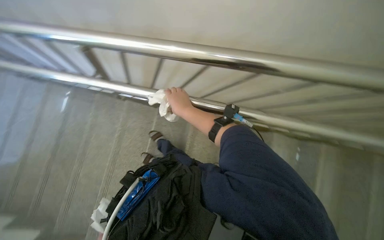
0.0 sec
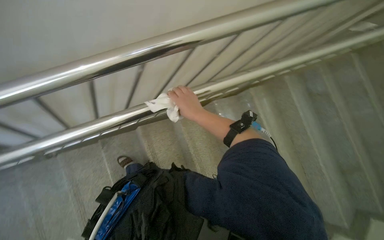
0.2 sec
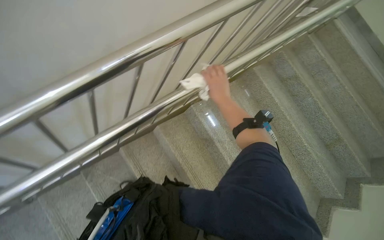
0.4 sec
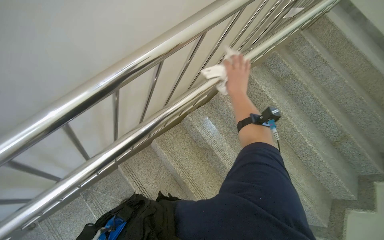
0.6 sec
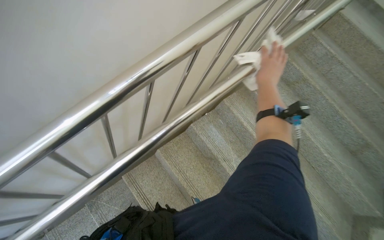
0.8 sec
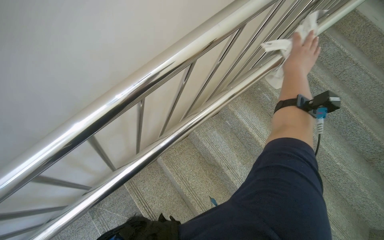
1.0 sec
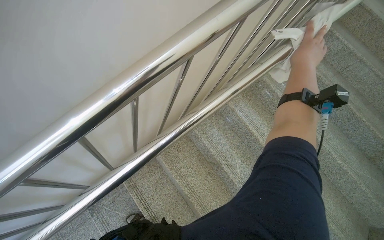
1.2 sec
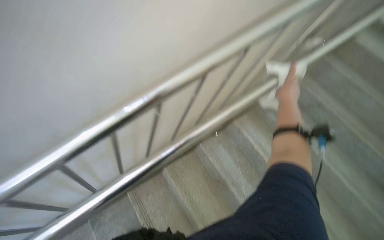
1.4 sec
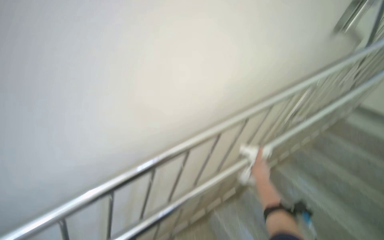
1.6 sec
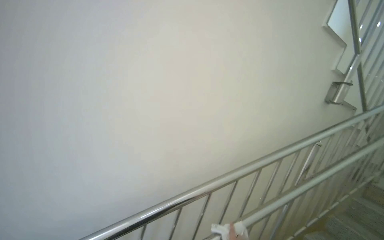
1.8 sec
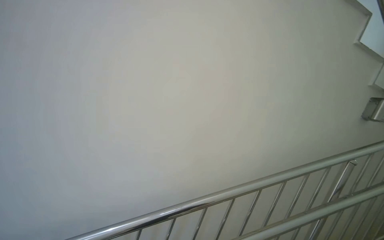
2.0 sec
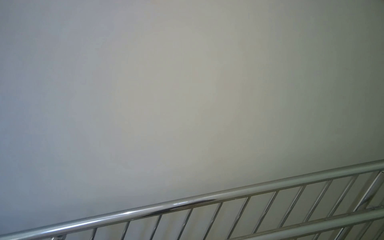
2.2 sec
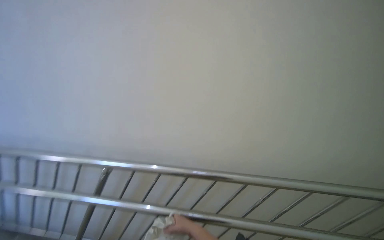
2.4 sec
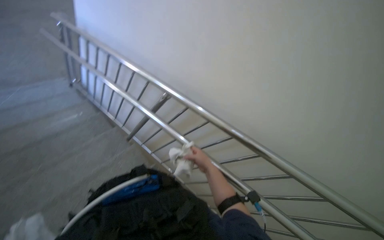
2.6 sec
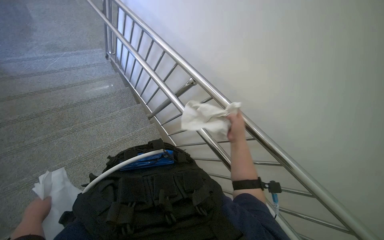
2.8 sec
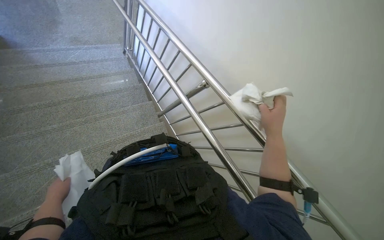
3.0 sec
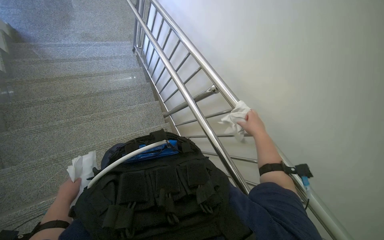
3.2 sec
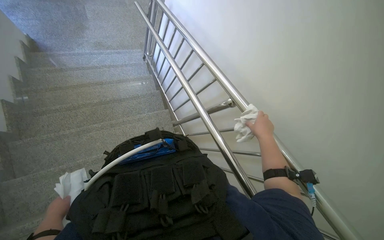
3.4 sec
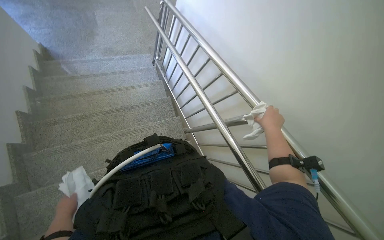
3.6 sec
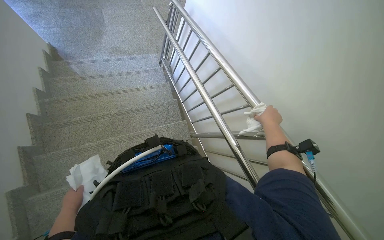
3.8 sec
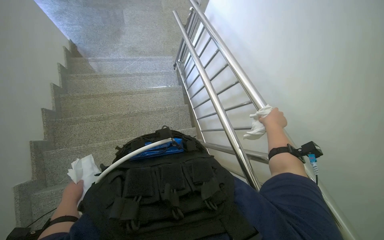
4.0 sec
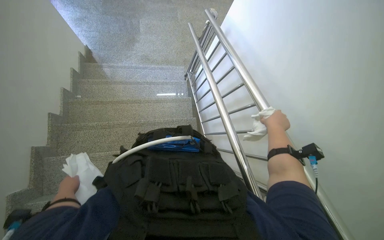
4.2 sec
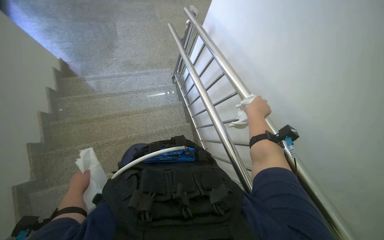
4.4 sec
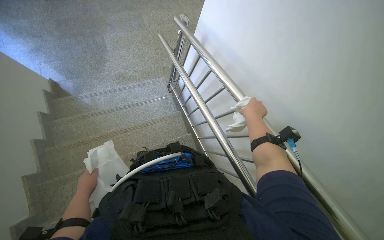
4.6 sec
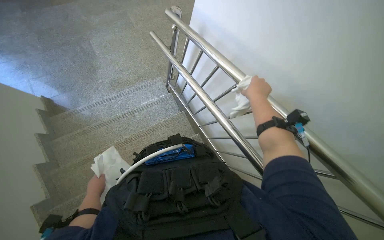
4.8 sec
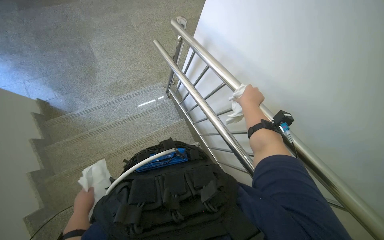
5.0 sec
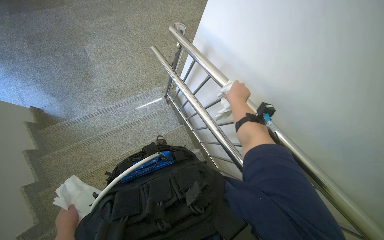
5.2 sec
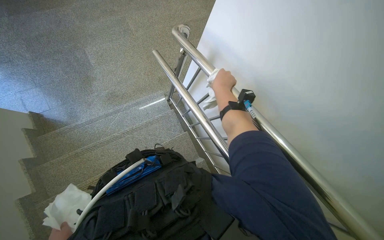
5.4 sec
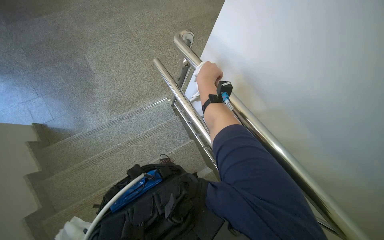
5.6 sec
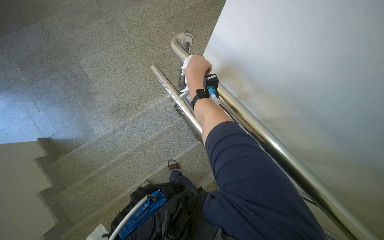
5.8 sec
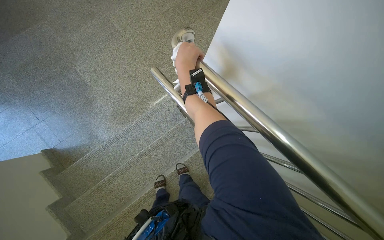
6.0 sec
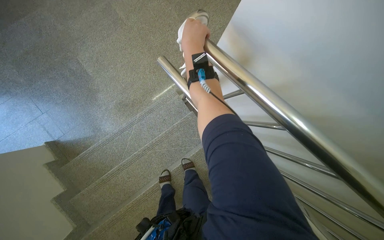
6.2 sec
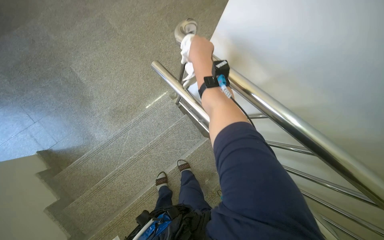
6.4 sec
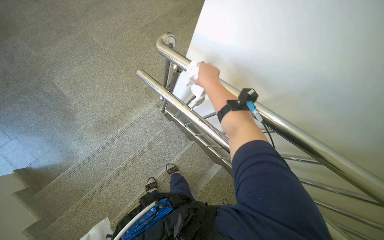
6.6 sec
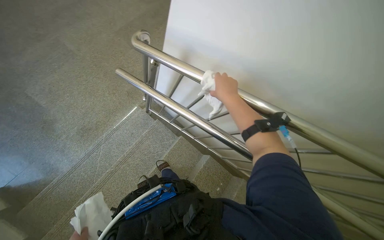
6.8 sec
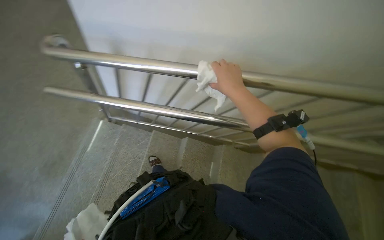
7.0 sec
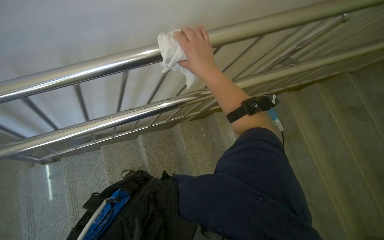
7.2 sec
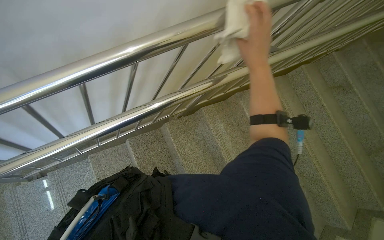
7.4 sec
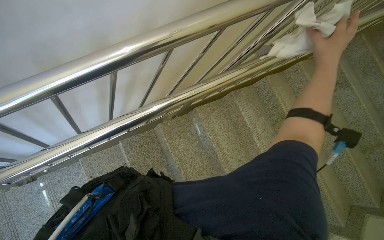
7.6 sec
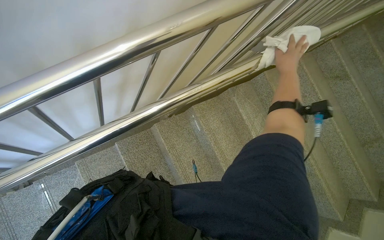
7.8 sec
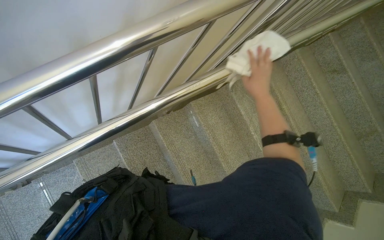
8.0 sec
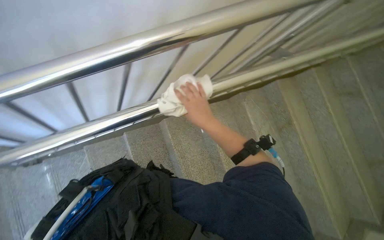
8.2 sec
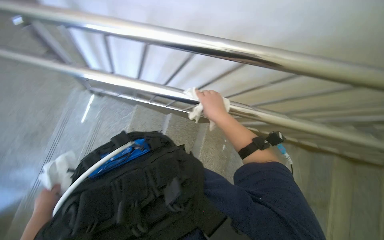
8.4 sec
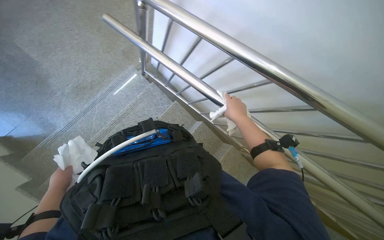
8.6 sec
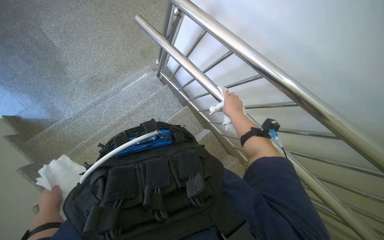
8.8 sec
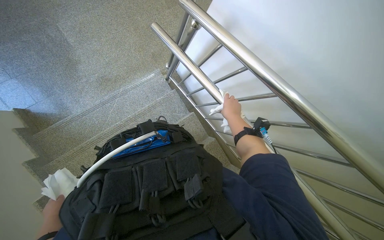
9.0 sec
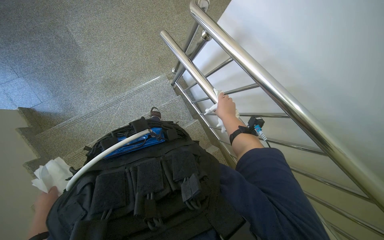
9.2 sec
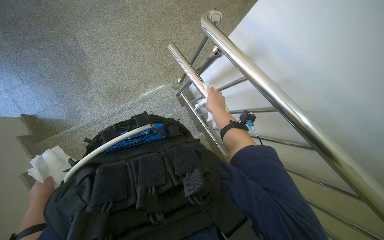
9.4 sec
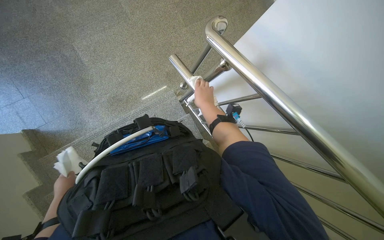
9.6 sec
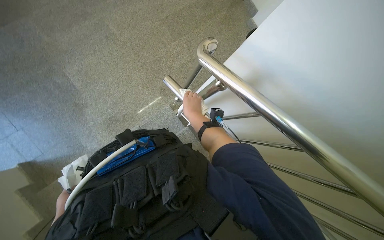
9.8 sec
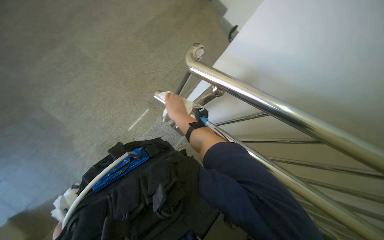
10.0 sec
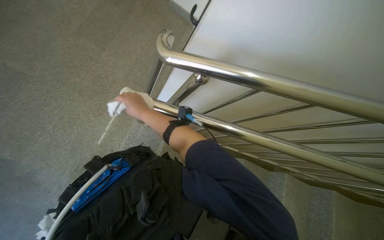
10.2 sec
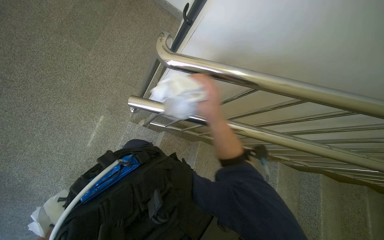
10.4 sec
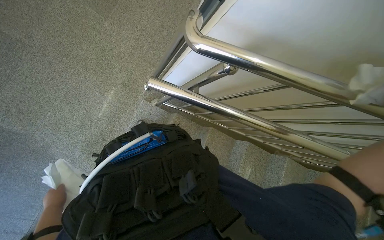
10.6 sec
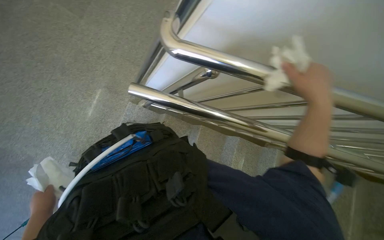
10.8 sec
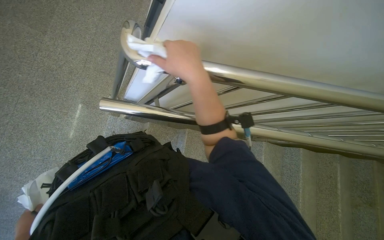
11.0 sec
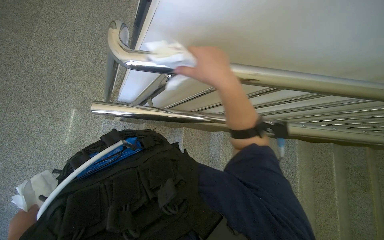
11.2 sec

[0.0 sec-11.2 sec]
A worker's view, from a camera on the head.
Job: wiping surfaces.
The whole recording: Wiping metal stair railing. The worker wipes the metal handrail of the stairs with a cloth.
0.0 sec to 1.6 sec: The camera pitches upward, by about 25 degrees. The right hand is displaced to the right by roughly 40 cm.
3.2 sec to 4.8 sec: The camera travels roughly 80 cm.
4.8 sec to 6.4 sec: The head travels roughly 70 cm.
6.4 sec to 8.0 sec: The wearer looks approximately 55 degrees further to the right. The wearer looks approximately 15 degrees further downward.
8.0 sec to 9.6 sec: The right hand moves left and right over approximately 15 cm, changing direction 2 times.
9.6 sec to 11.2 sec: The head rotates about 50 degrees to the right.

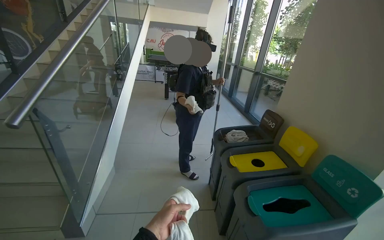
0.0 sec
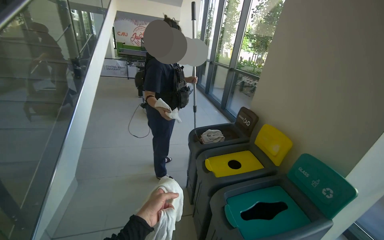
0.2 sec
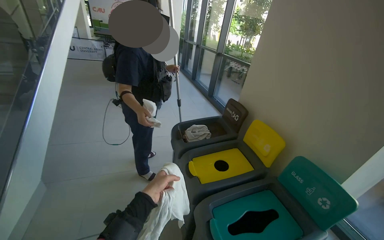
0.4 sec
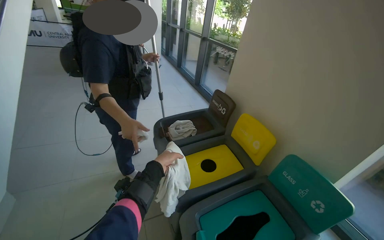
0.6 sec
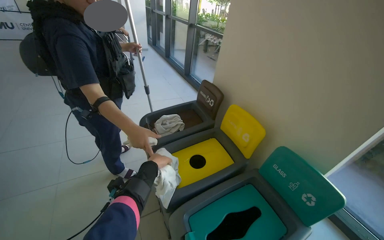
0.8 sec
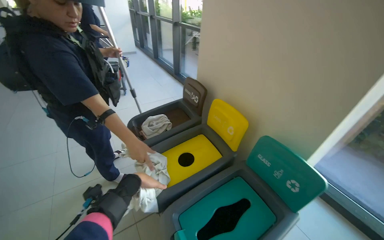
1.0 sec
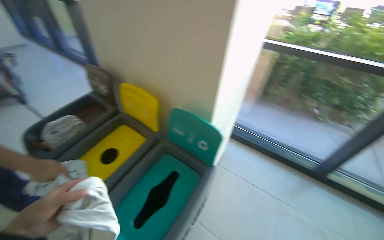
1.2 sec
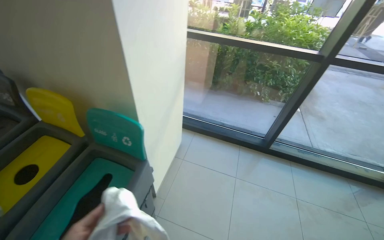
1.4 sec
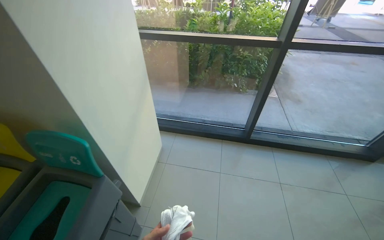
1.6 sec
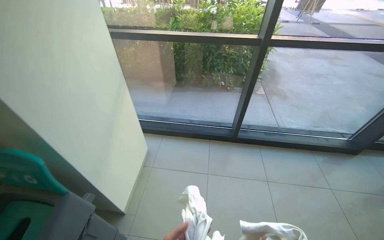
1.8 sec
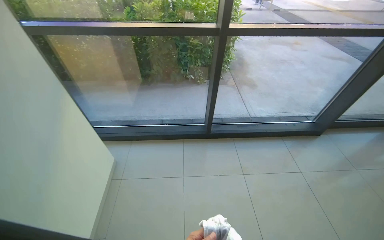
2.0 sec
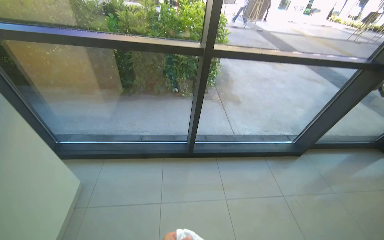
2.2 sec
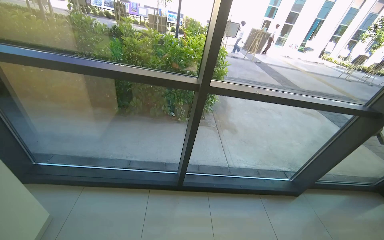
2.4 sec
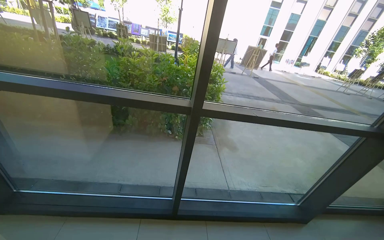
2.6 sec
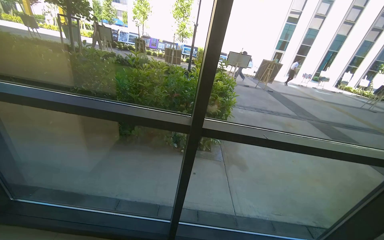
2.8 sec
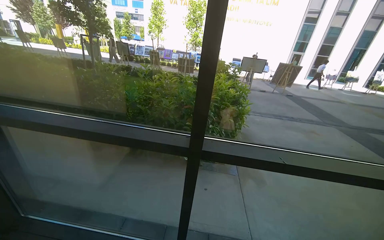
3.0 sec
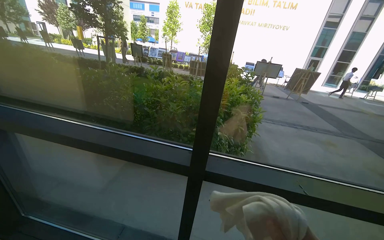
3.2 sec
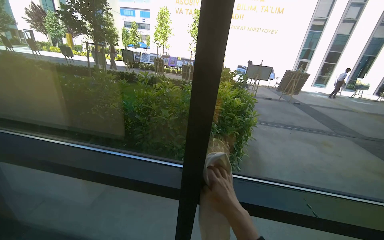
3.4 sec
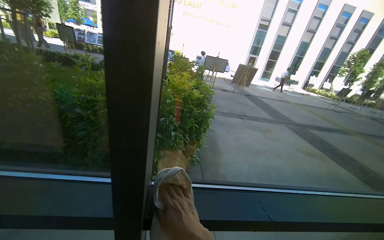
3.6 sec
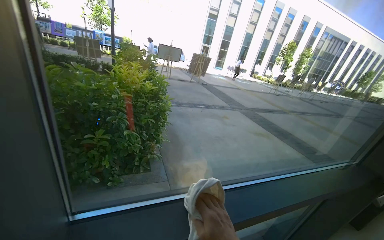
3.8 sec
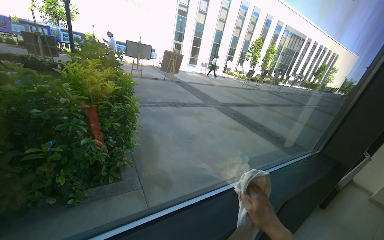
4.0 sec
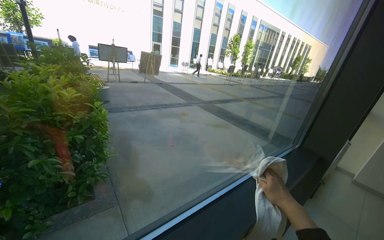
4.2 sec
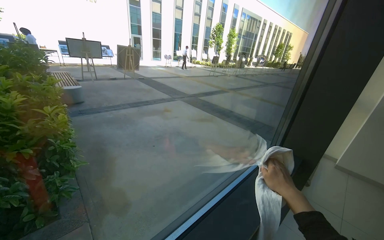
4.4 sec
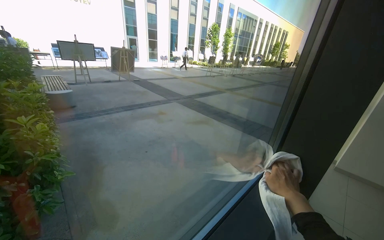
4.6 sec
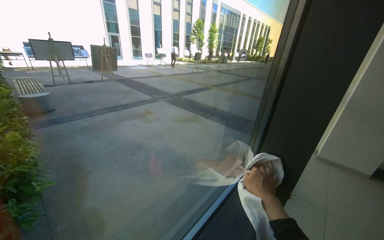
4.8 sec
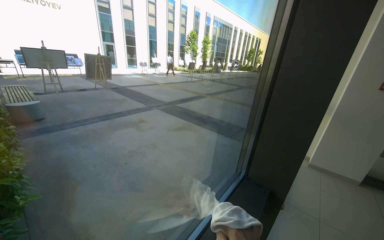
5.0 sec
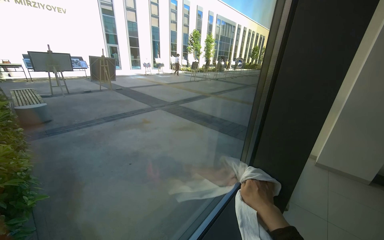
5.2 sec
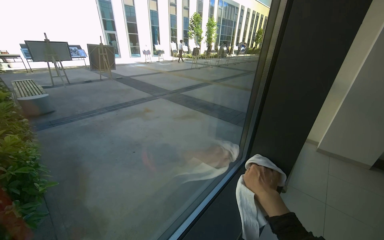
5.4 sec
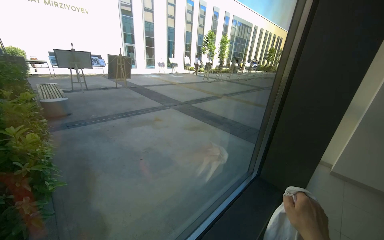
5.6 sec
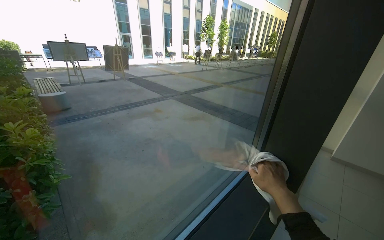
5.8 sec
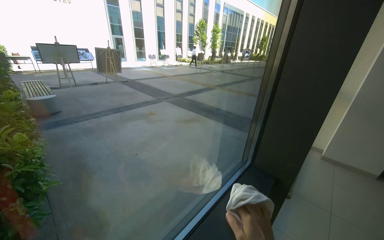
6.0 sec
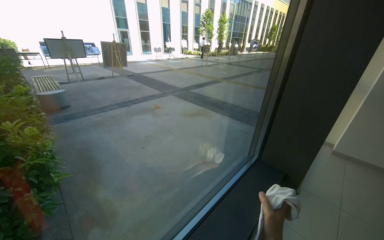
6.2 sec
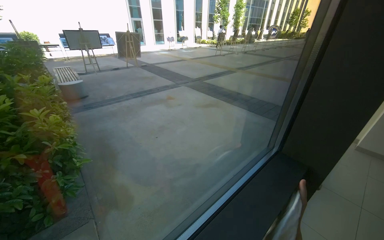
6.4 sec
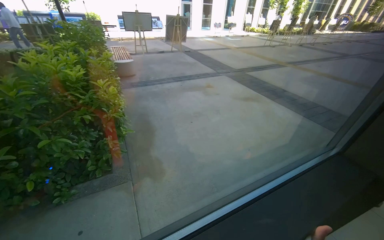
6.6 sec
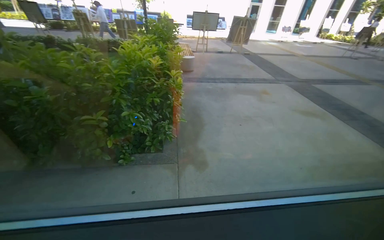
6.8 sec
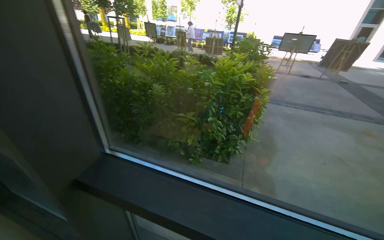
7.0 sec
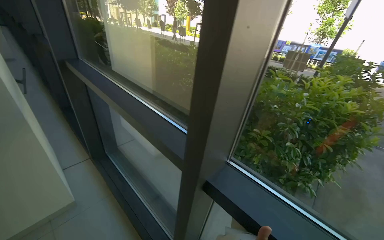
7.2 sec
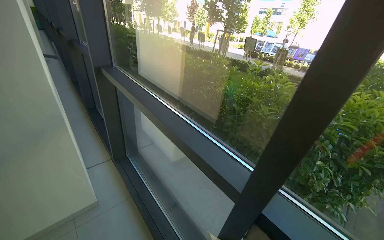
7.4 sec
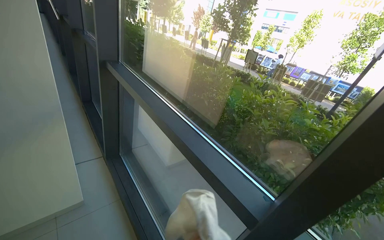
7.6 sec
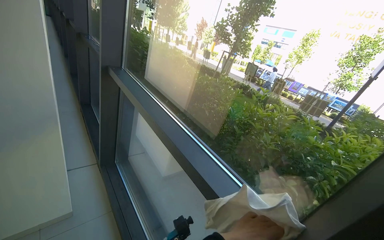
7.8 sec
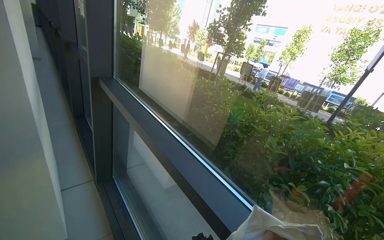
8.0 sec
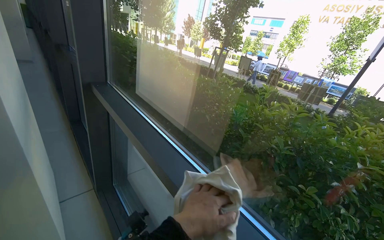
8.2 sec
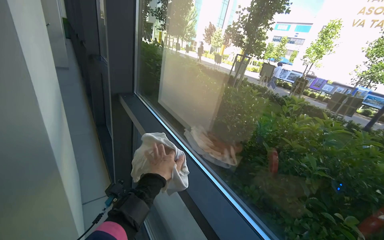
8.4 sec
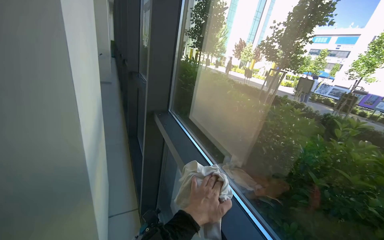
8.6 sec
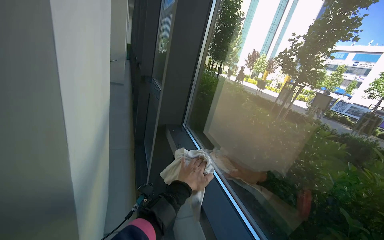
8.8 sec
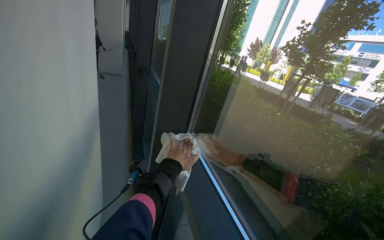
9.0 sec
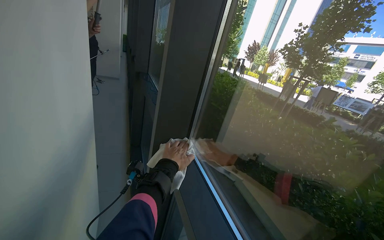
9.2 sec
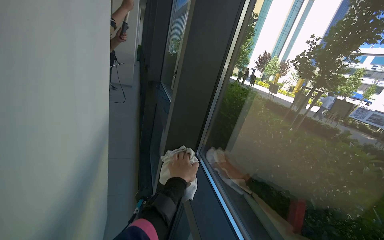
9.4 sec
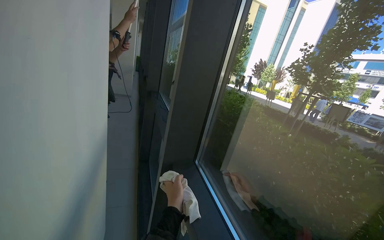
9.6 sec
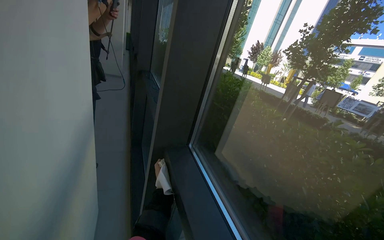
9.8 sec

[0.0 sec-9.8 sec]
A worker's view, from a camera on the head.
Job: cleaning windows.
The whole recording: Wiping glass windows. The worker wipes the glass windows and their frames with a white cloth.
0.0 sec to 1.4 sec: The camera travels some 60 cm. The head turns to the right by roughly 65 degrees. The view tilts about 20 degrees downward.
1.4 sec to 2.8 sec: The camera travels about 90 cm. The wearer looks some 15 degrees further upward.
2.8 sec to 4.2 sec: The camera travels some 80 cm. The head rotates roughly 40 degrees to the right.
4.2 sec to 5.6 sec: The head travels roughly 40 cm.
5.6 sec to 7.0 sec: The head travels about 50 cm. The wearer's head swings about 65 degrees to the left.
7.0 sec to 8.4 sec: The wearer moves roughly 70 cm. The wearer looks roughly 35 degrees further to the left.
8.4 sec to 9.8 sec: The head travels roughly 60 cm.
